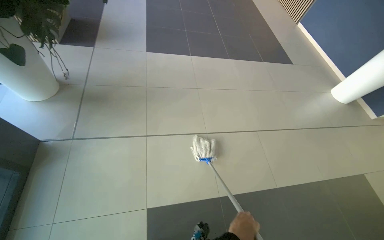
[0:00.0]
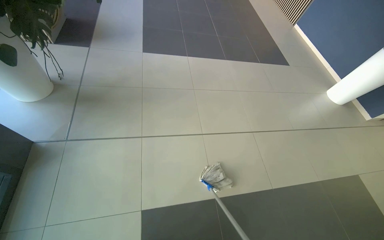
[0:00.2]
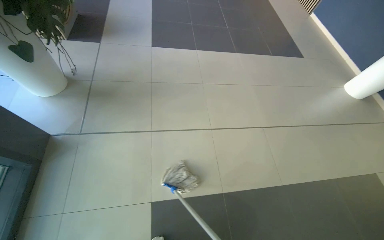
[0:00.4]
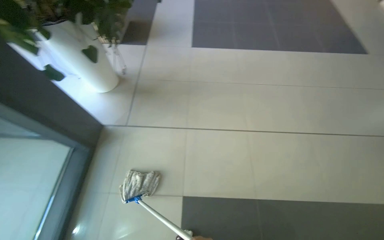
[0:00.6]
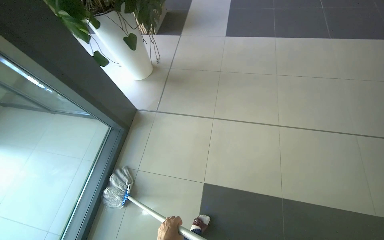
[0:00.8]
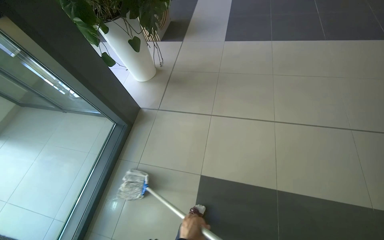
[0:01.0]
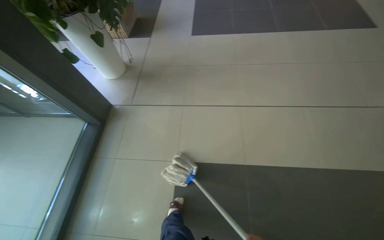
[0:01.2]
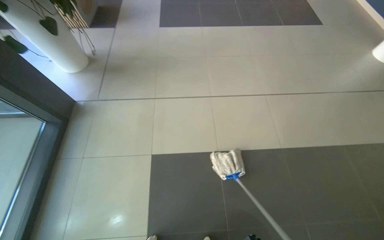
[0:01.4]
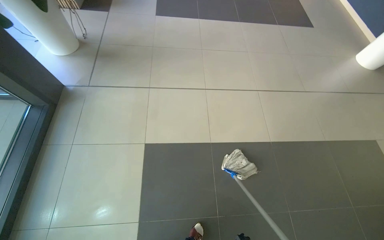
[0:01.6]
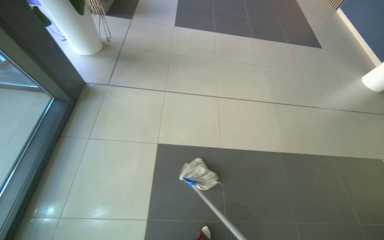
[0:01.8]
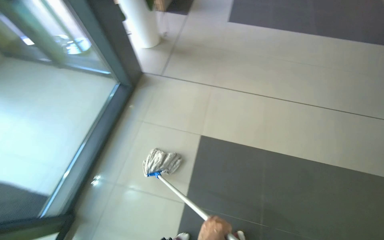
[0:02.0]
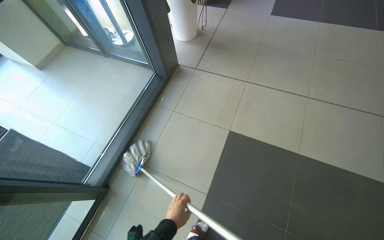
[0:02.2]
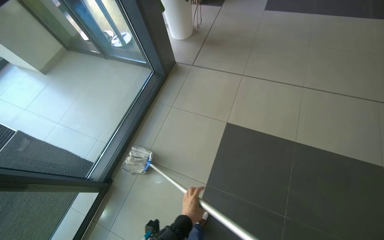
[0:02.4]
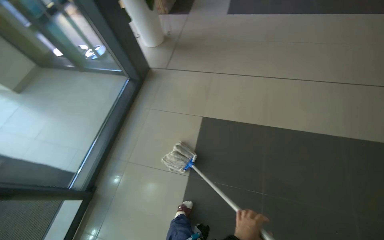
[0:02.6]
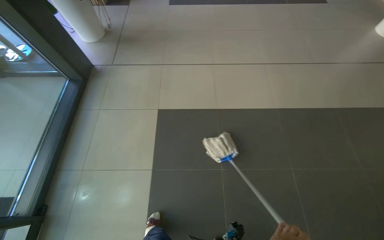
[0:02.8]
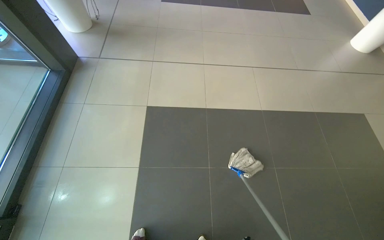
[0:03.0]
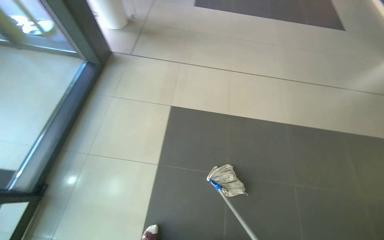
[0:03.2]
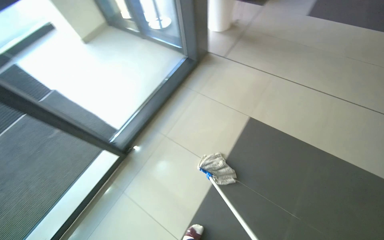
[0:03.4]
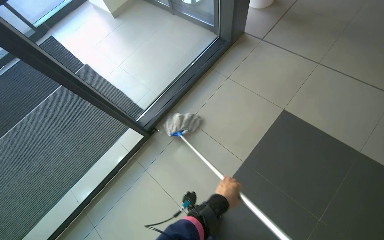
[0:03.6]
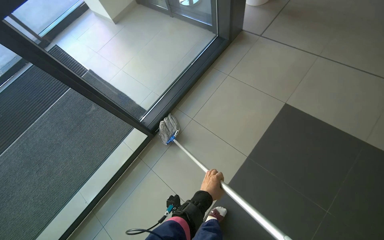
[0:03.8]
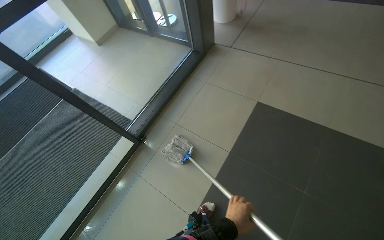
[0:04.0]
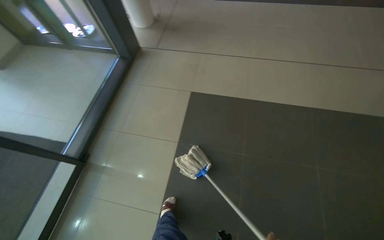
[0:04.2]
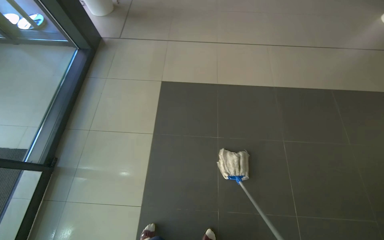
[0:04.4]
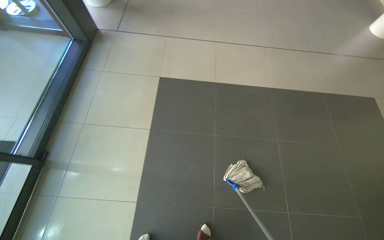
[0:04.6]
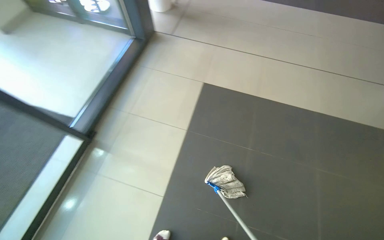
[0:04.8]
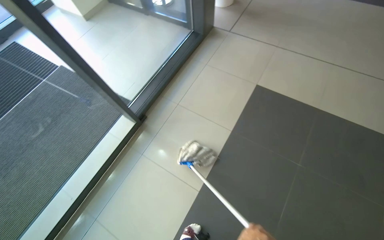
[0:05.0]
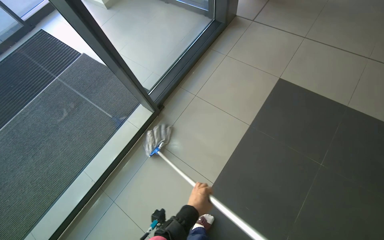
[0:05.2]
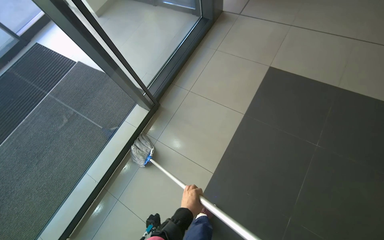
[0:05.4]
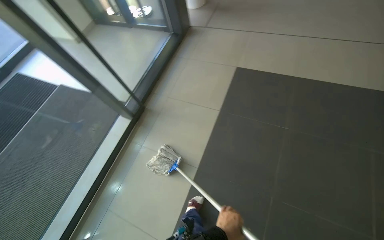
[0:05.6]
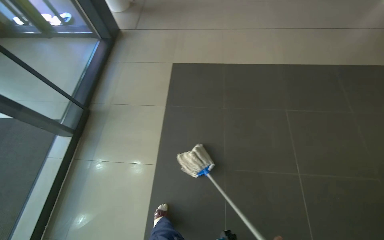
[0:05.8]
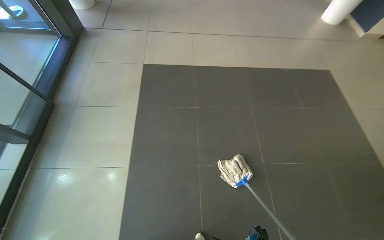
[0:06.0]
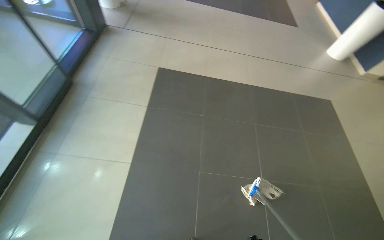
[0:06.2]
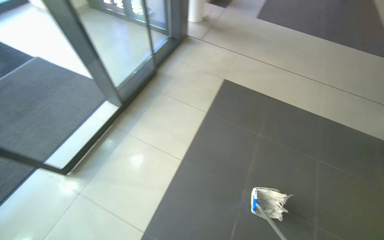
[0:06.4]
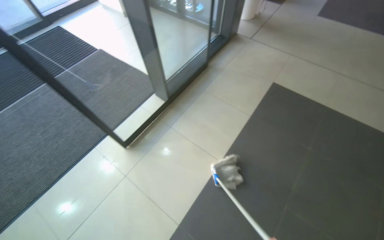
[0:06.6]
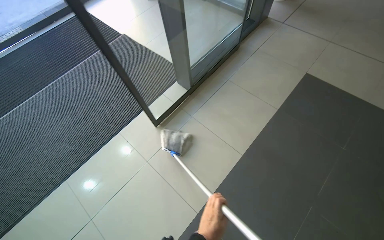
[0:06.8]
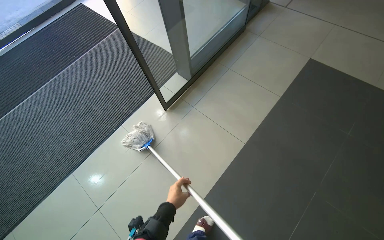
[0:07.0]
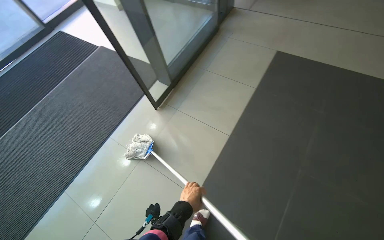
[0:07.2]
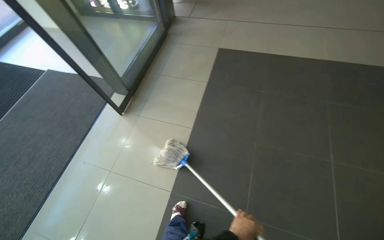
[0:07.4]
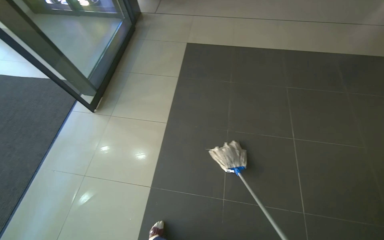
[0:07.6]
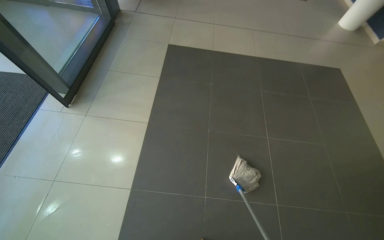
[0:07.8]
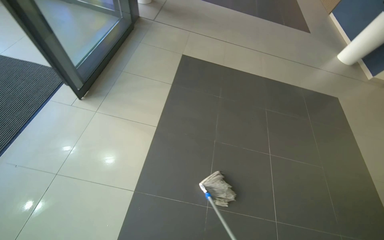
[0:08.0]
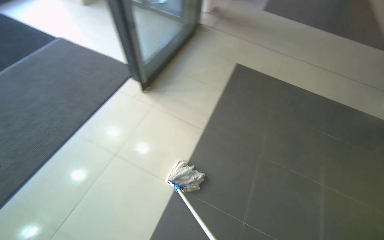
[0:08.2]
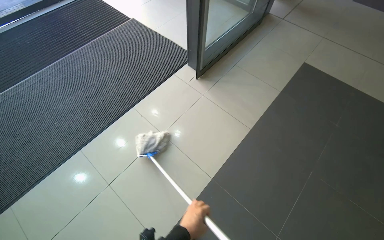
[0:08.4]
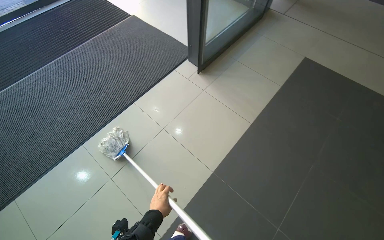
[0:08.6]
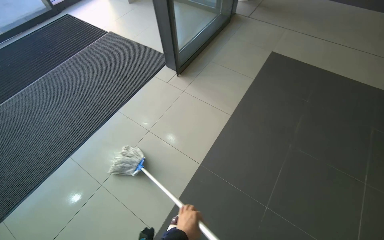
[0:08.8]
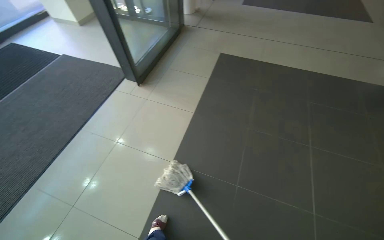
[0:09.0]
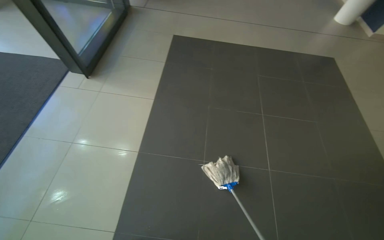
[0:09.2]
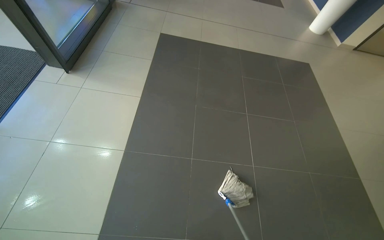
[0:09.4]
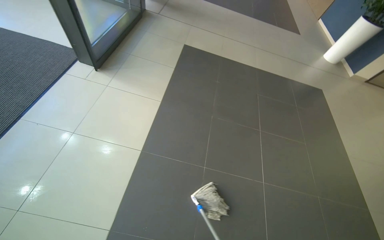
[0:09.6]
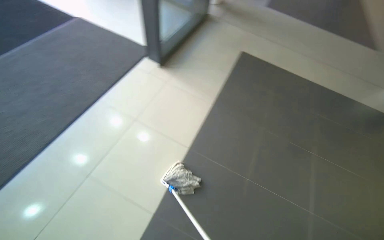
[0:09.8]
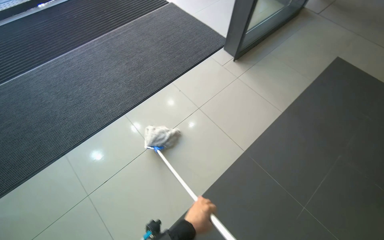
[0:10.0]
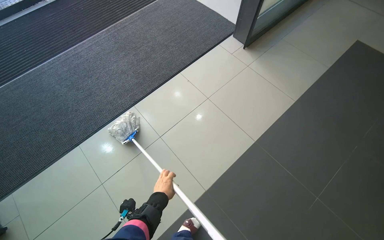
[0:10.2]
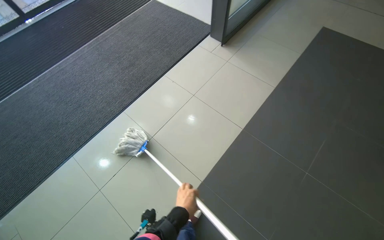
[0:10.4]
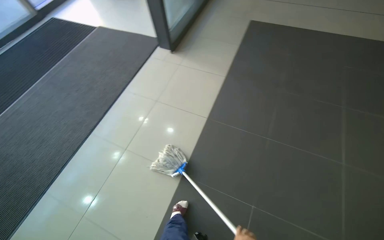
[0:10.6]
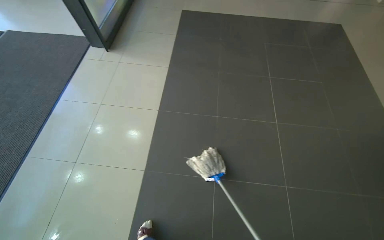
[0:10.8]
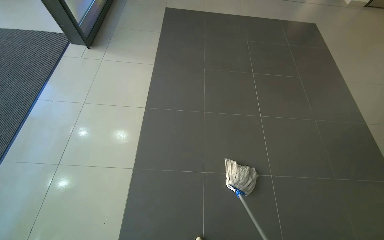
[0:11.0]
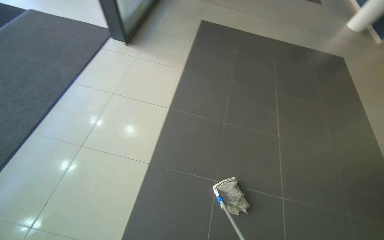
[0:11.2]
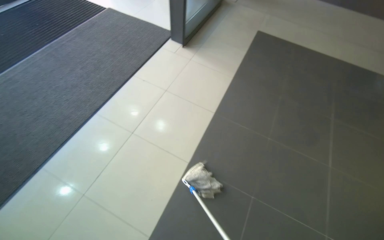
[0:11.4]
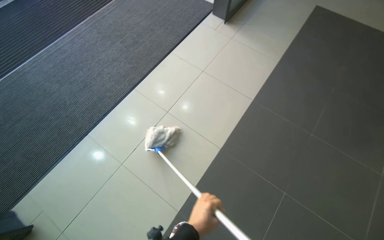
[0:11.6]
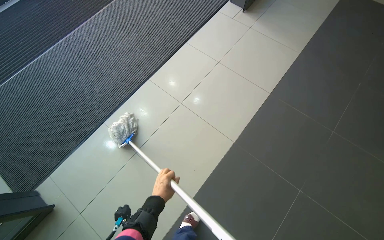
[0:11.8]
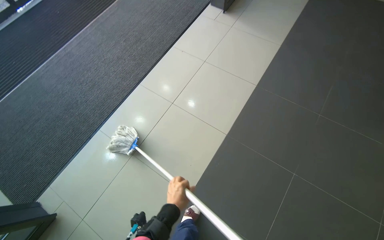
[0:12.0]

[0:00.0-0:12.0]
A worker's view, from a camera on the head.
Job: mopping floor.
The whole recording: Mopping tiled floor. The worker mops the tiled floor near the entrance.
0:00.0 to 0:01.6: The head travels approximately 50 cm.
0:09.0 to 0:10.4: The camera is carried approximately 40 cm. The wearer looks about 20 degrees further to the left.

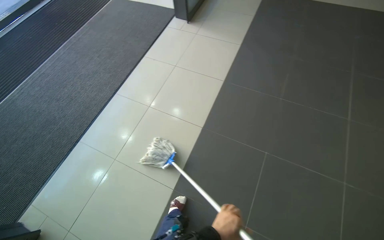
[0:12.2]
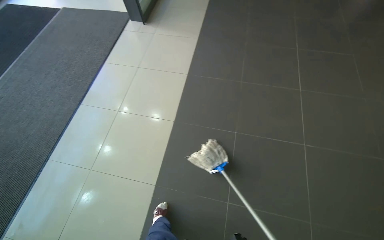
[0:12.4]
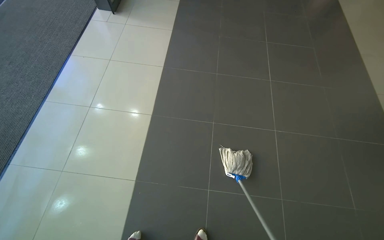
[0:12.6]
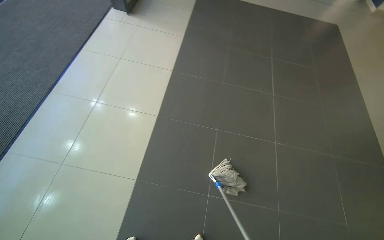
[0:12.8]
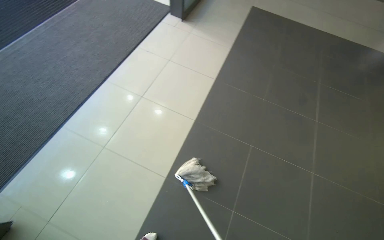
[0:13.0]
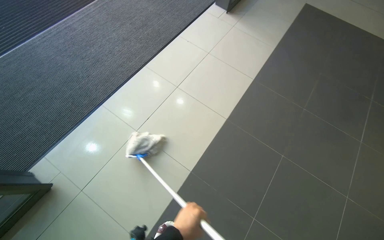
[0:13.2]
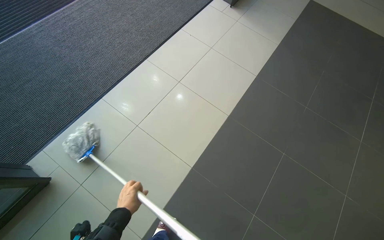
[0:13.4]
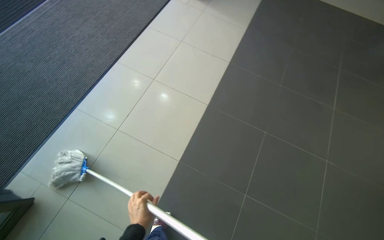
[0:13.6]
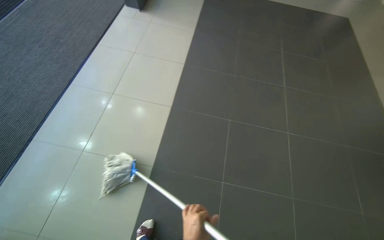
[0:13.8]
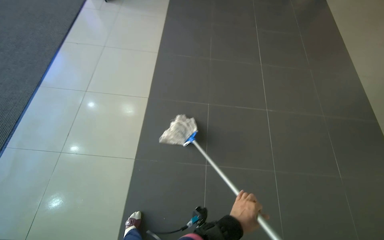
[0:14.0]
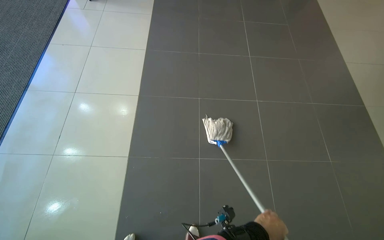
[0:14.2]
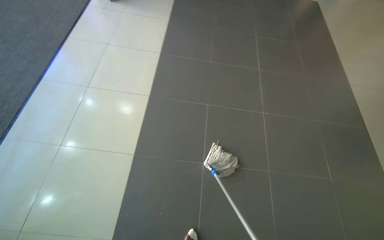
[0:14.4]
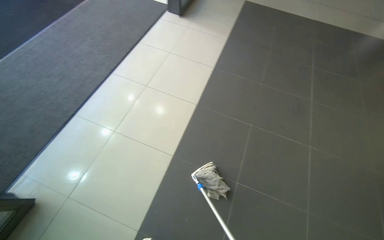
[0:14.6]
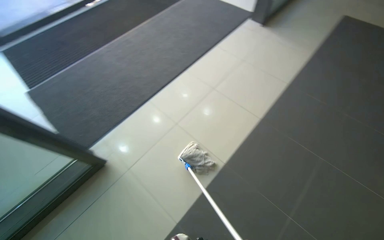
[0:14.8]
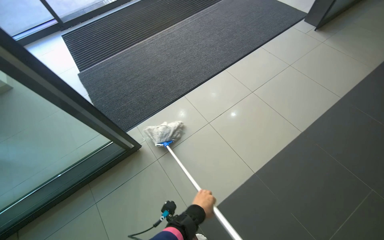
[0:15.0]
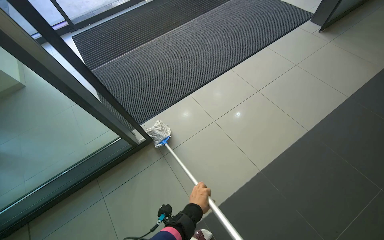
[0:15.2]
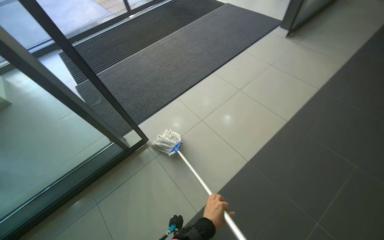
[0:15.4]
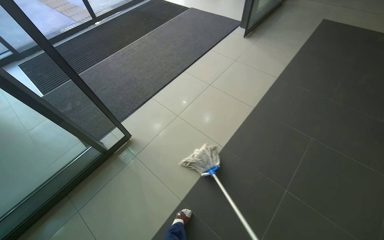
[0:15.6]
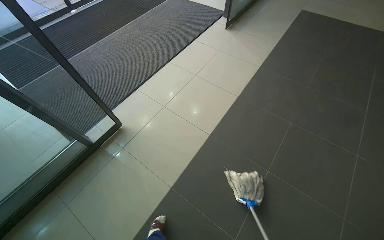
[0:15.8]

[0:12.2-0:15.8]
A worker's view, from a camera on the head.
Job: mopping floor.
The whole recording: Mopping tiled floor. The worker mops the tiled floor near the entrance.
0:12.2 to 0:14.0: The head rotates about 20 degrees to the right.
0:14.0 to 0:15.8: The camera travels approximately 50 cm. The head rotates roughly 30 degrees to the left.

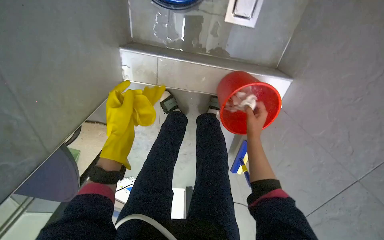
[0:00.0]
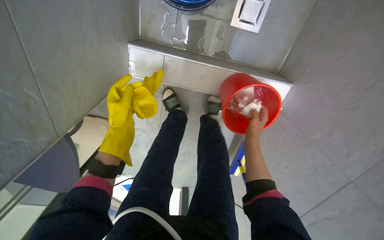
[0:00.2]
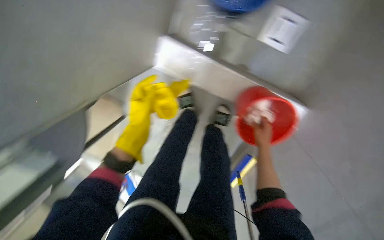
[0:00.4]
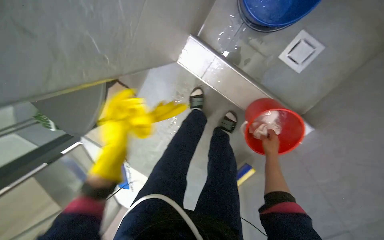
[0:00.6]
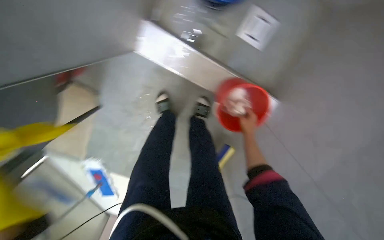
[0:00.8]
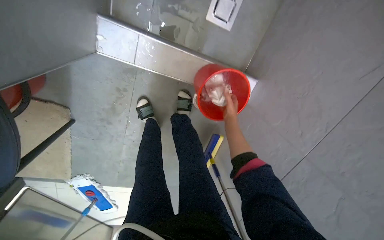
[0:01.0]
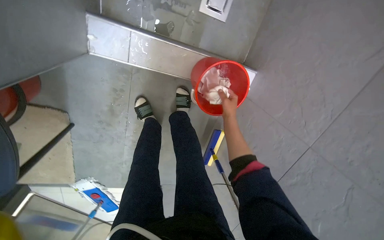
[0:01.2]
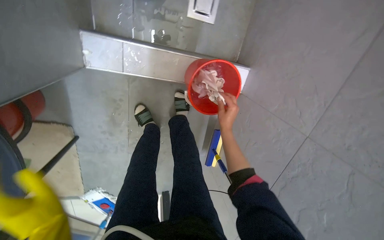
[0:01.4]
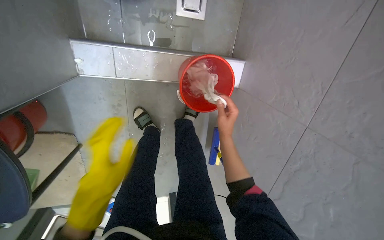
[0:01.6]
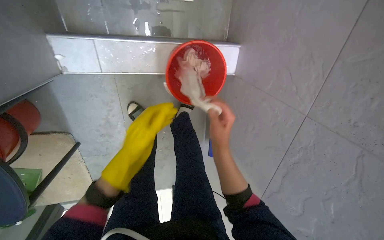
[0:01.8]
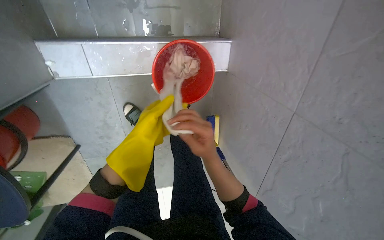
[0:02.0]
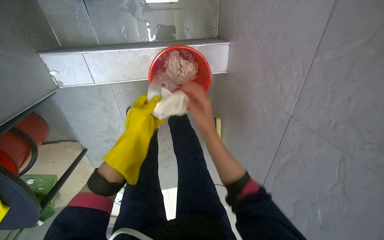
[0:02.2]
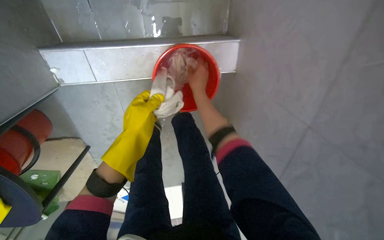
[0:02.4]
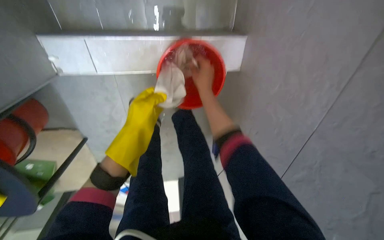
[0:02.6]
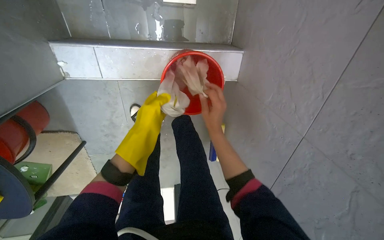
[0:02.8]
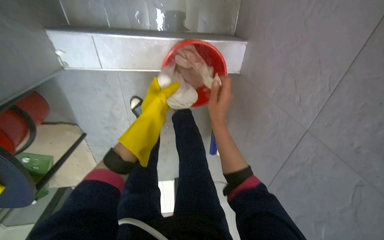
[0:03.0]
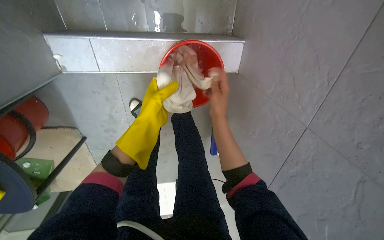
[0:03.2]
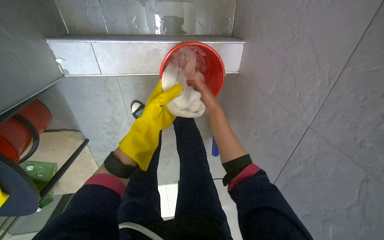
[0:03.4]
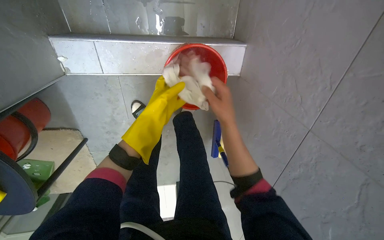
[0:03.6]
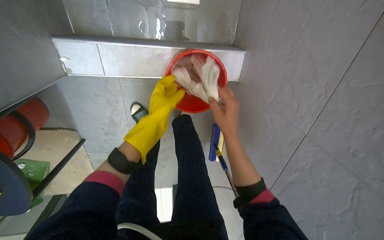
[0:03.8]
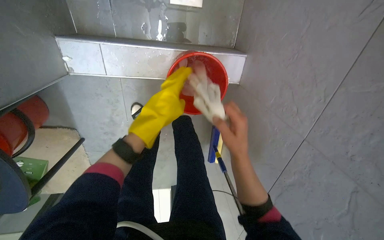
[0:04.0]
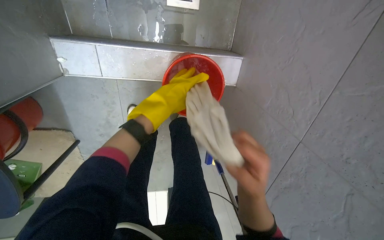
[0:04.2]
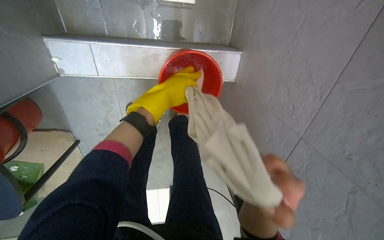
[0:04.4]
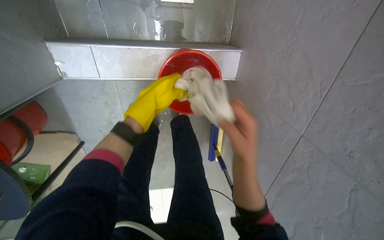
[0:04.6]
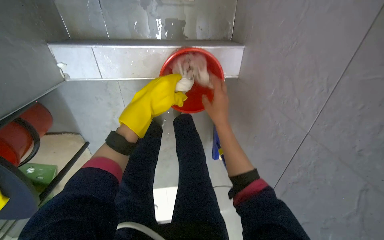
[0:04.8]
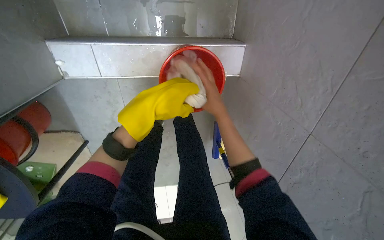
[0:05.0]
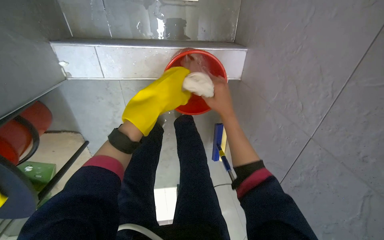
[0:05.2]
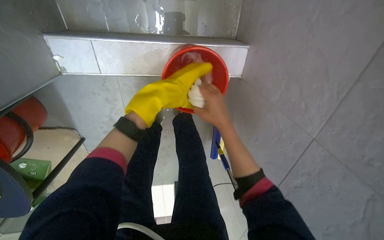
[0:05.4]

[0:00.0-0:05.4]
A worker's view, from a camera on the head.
Job: preparing cleaning supplies.
The whole recording: Wringing cleaning cloth in red bucket. The worker repeatedly wrings a cleaning cloth in a red bucket.
0:01.4 to 0:02.8: The right hand swings up and down the picture, roughly 20 cm each way, with 2 reversals.
0:02.8 to 0:04.0: Both hands travel together nearer to the camera, approximately 10 cm.
0:04.0 to 0:05.4: The left hand shifts about 10 cm up the picture.
